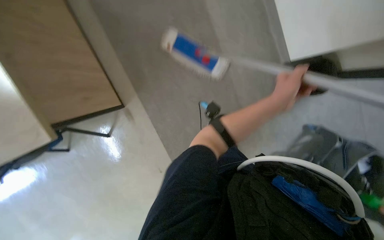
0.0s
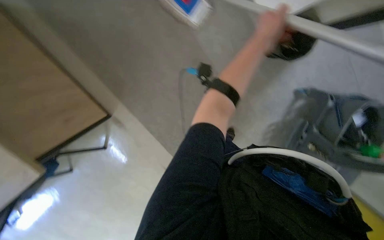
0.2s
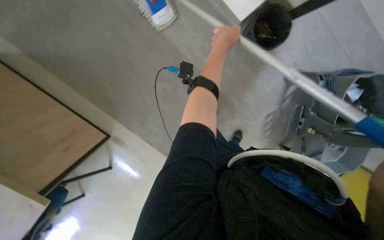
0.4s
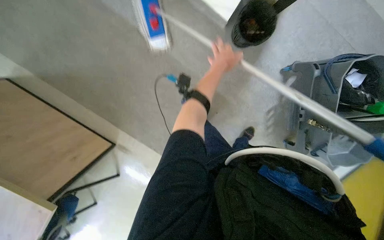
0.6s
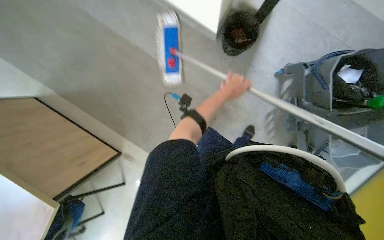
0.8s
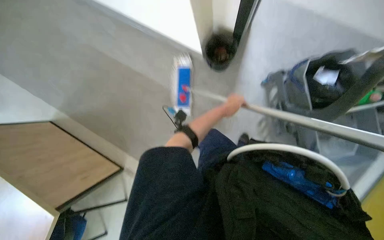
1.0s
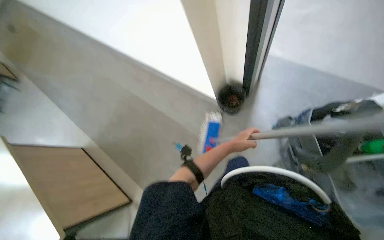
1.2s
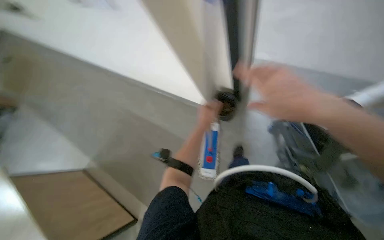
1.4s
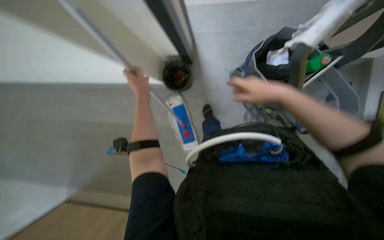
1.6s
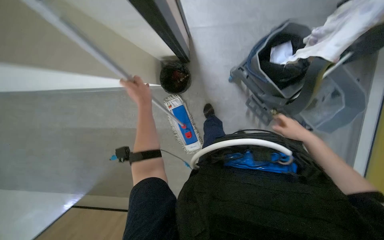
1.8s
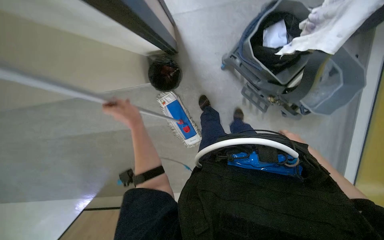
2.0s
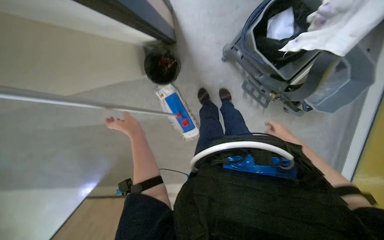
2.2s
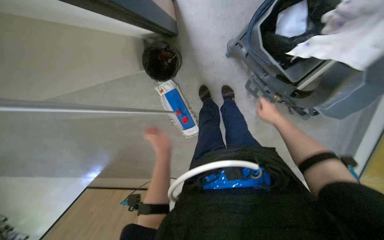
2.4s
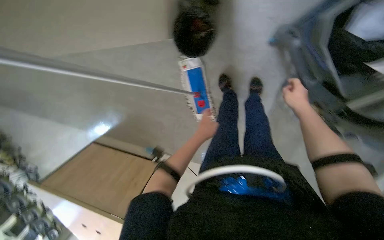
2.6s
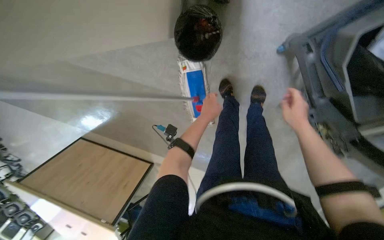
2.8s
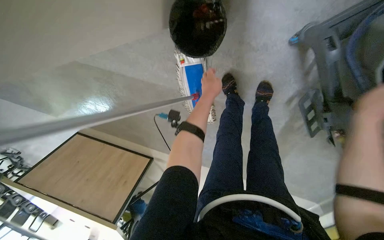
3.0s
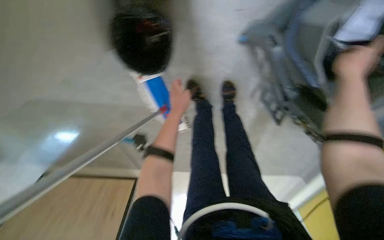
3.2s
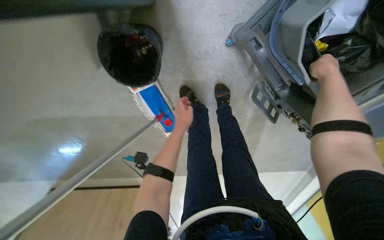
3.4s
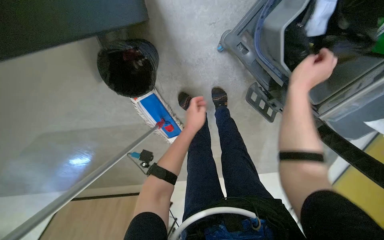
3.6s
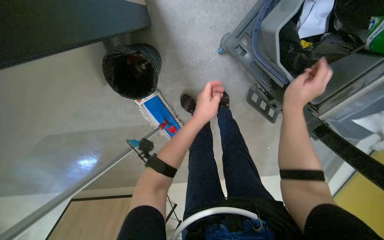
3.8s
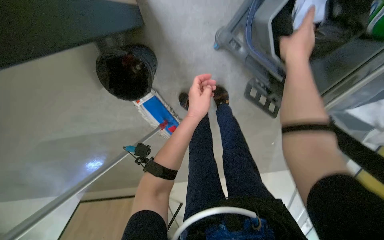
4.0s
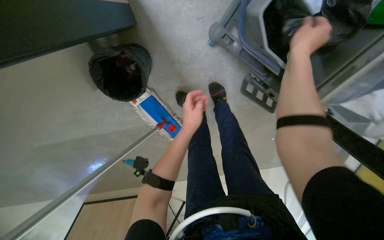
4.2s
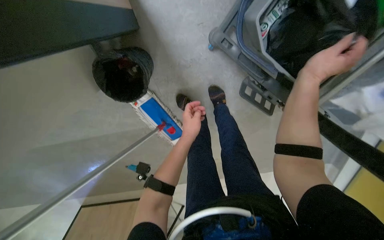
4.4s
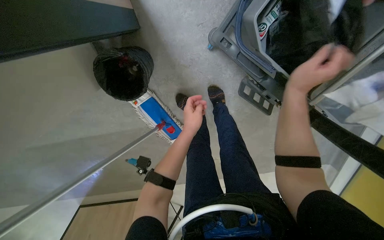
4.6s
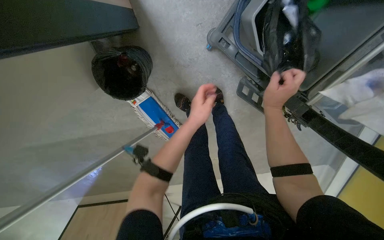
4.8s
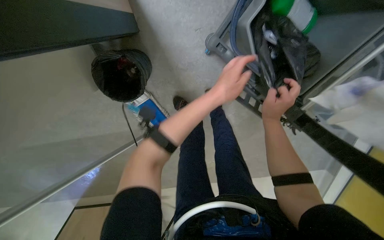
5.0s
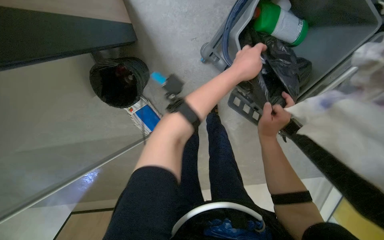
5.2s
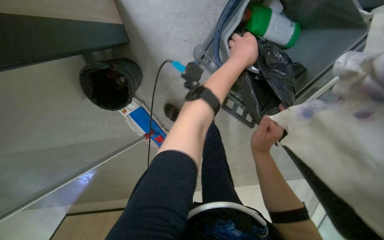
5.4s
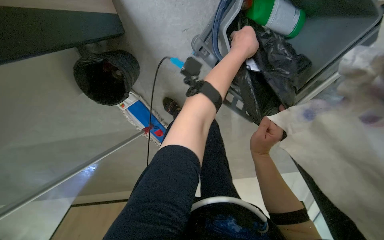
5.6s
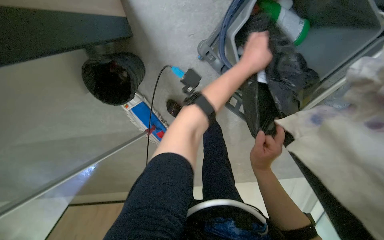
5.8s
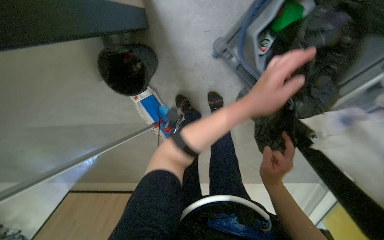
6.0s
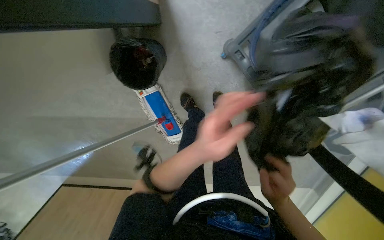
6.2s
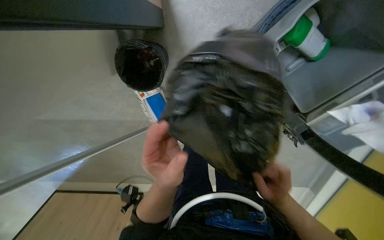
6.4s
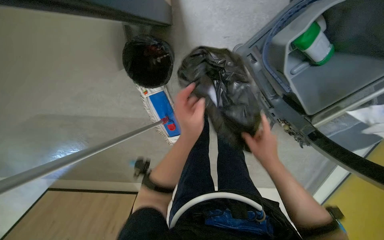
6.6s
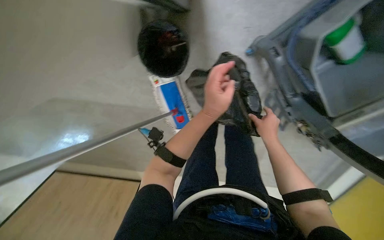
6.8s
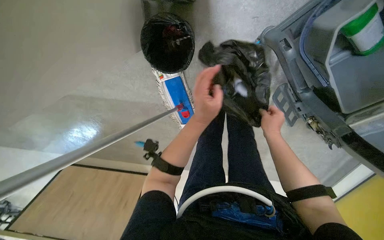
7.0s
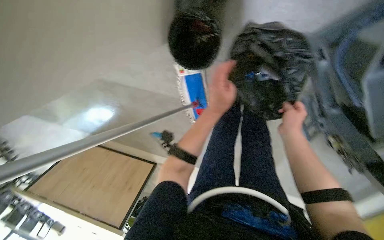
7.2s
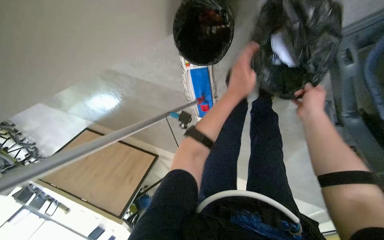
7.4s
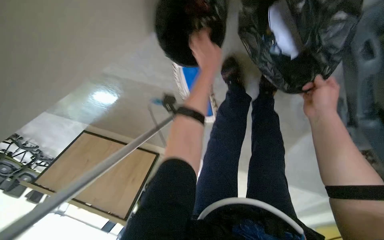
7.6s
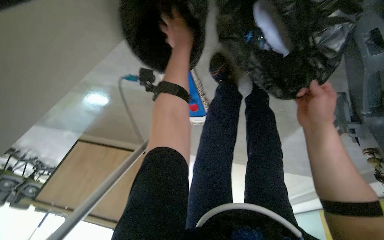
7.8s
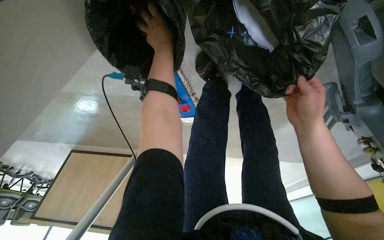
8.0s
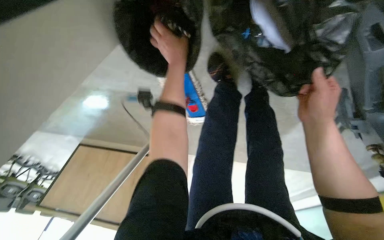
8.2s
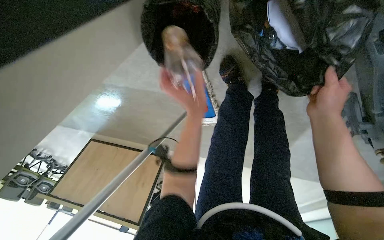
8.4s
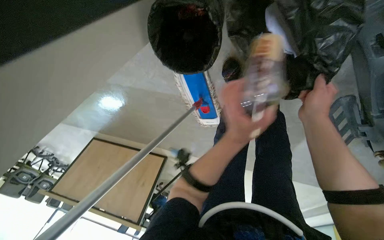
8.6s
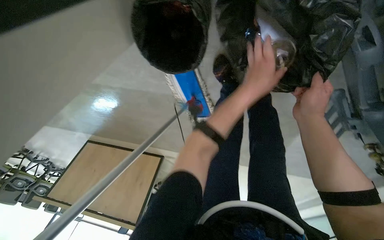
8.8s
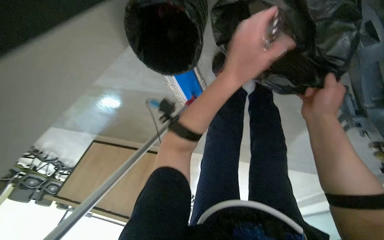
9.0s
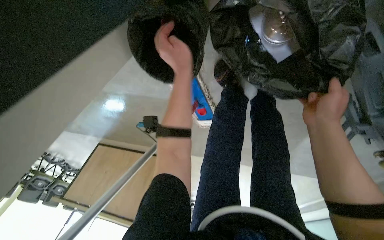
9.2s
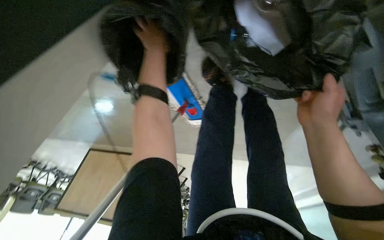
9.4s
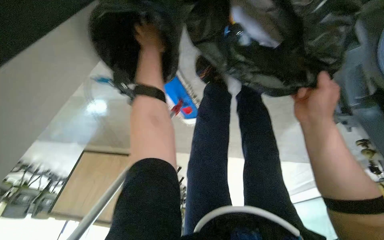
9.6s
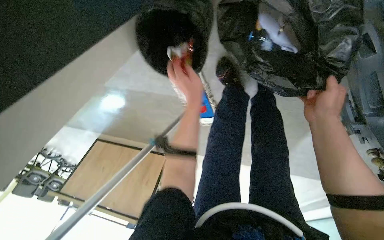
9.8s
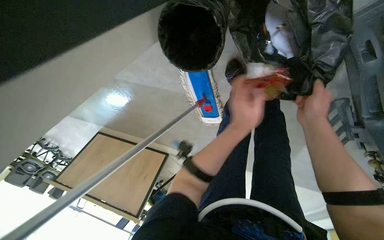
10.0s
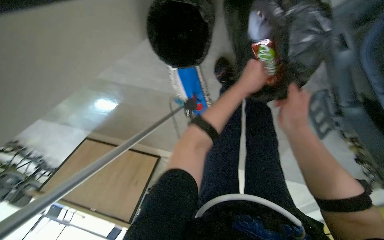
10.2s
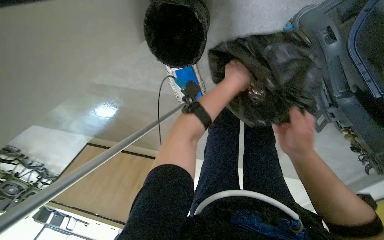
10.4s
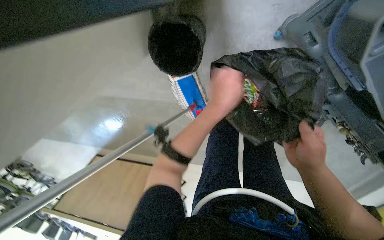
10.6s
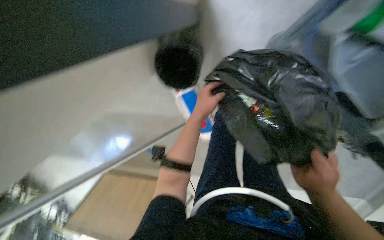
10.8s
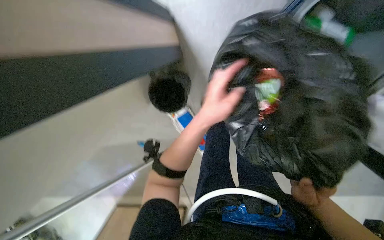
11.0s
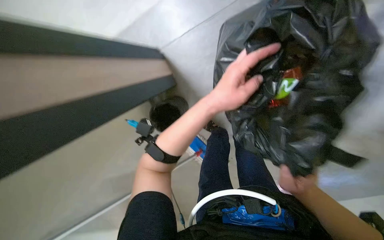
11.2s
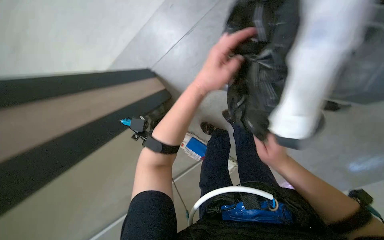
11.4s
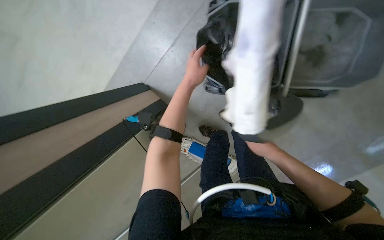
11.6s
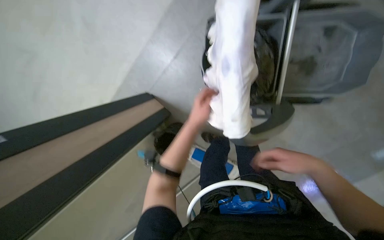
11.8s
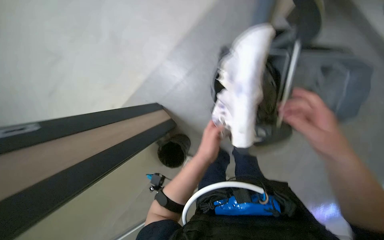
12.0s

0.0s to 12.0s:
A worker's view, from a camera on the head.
Job: mopping floor.
The whole recording: Mopping office floor. The worker mops the office floor around the tables and chairs.
0.0s to 1.6s: The wearer moves approximately 60 cm. The view tilts roughly 30 degrees upward. The scene turns approximately 35 degrees counterclockwise in the picture.
1.6s to 3.0s: The camera is carried approximately 40 cm. The view tips downward by roughly 25 degrees.
3.0s to 4.4s: The scene rotates counterclockwise by some 25 degrees. The right hand moves up and down the picture over some 15 cm, changing direction 3 times.
4.4s to 6.0s: The right hand heads down the picture, covering about 25 cm, while the left hand is displaced to the right, nearer to the camera and up the picture by approximately 30 cm.
6.0s to 7.6s: The left hand is displaced to the left and farther from the camera by some 40 cm. Meanwhile the right hand shifts approximately 25 cm up the picture.
7.6s to 9.0s: The left hand moves up and down the picture over about 30 cm, changing direction 2 times.
9.0s to 10.4s: The left hand goes to the left and returns, about 10 cm each way. The right hand goes roughly 15 cm down the picture.
10.4s to 12.0s: The left hand moves up and down the picture over some 25 cm, changing direction 2 times. The right hand shifts some 30 cm nearer to the camera, and goes down the picture and returns, approximately 15 cm each way.

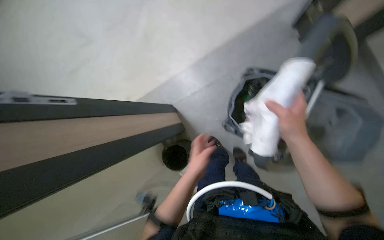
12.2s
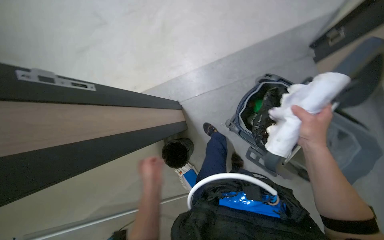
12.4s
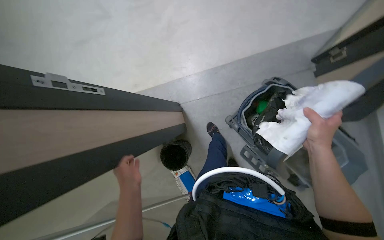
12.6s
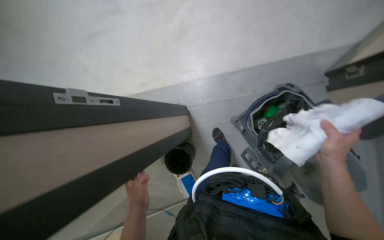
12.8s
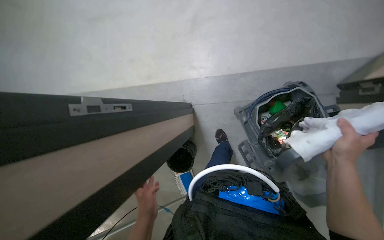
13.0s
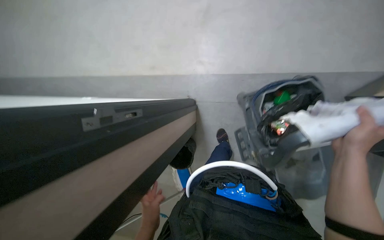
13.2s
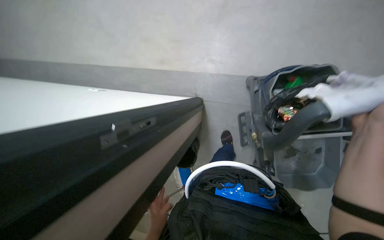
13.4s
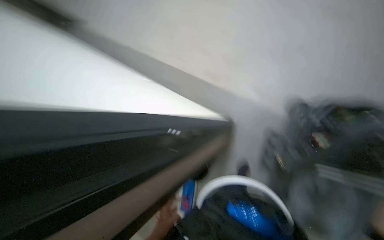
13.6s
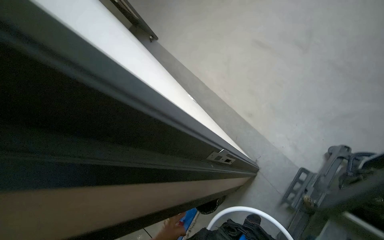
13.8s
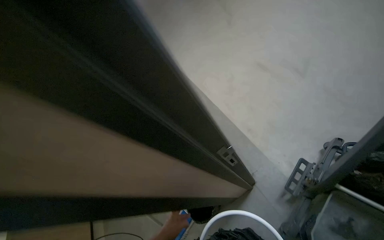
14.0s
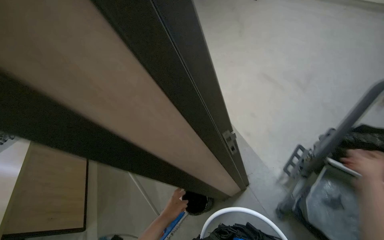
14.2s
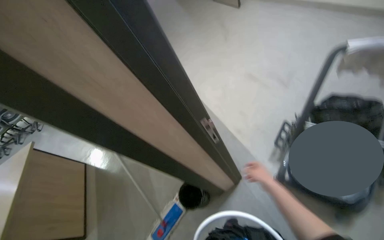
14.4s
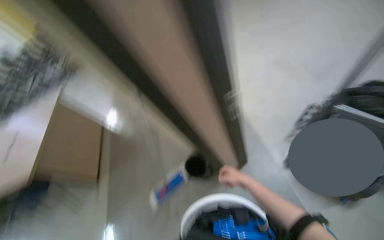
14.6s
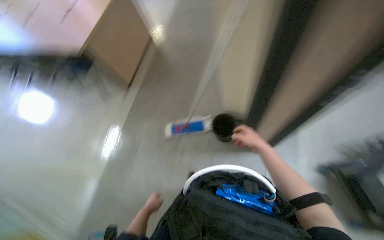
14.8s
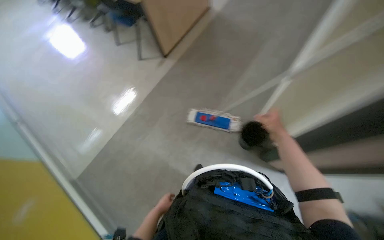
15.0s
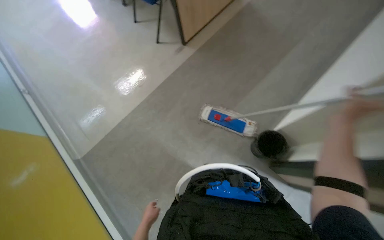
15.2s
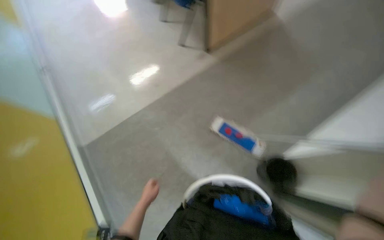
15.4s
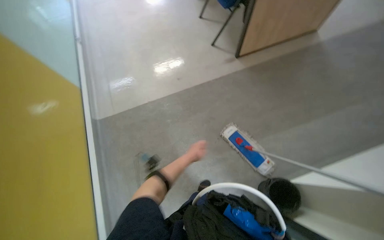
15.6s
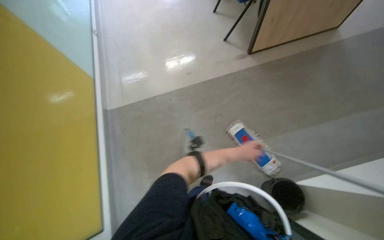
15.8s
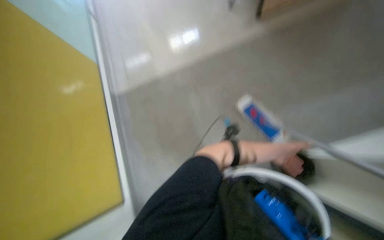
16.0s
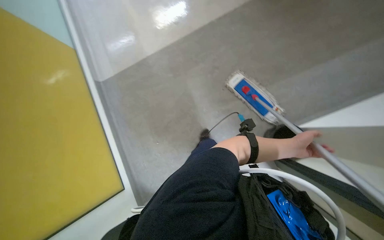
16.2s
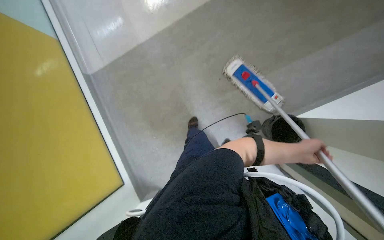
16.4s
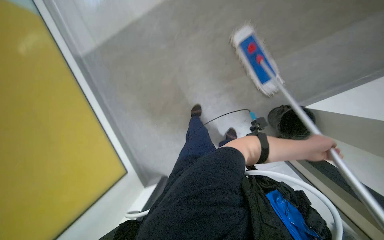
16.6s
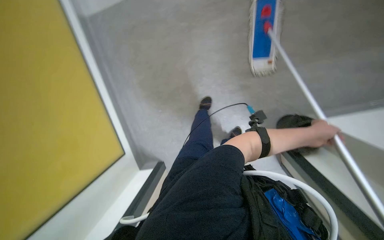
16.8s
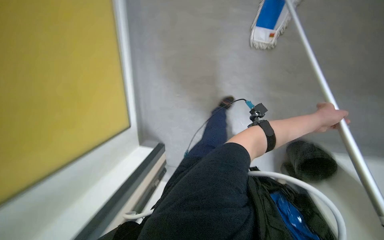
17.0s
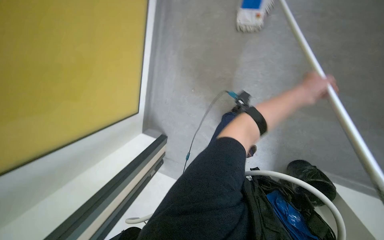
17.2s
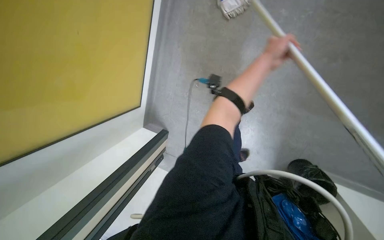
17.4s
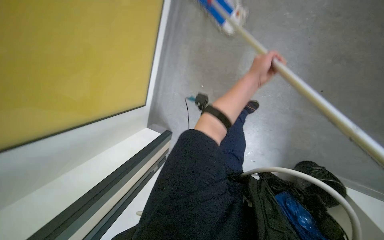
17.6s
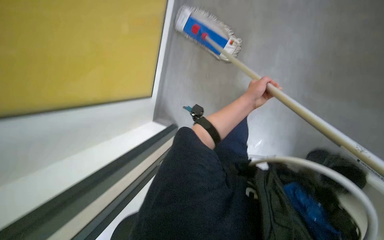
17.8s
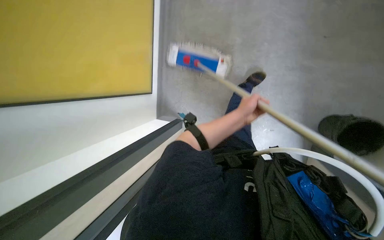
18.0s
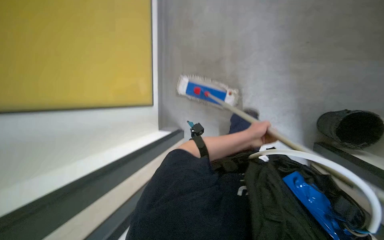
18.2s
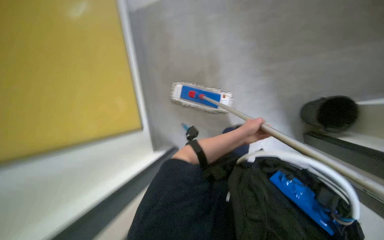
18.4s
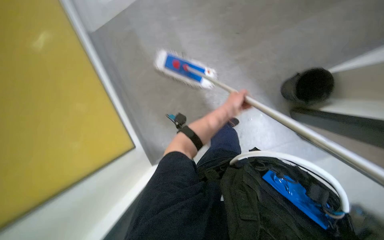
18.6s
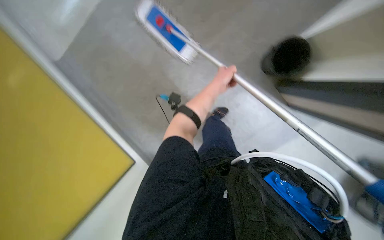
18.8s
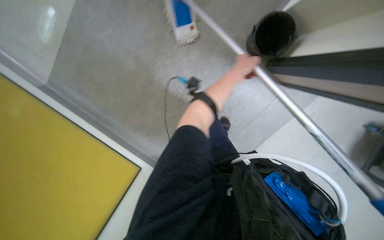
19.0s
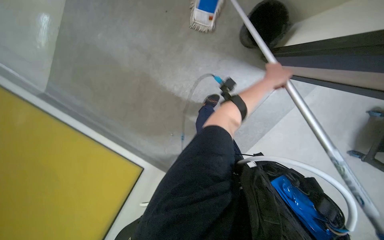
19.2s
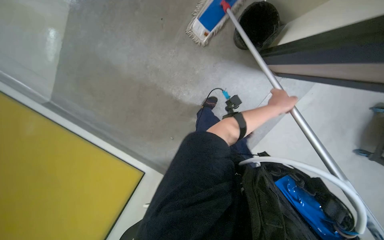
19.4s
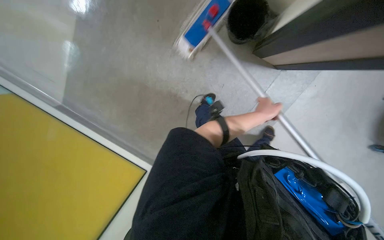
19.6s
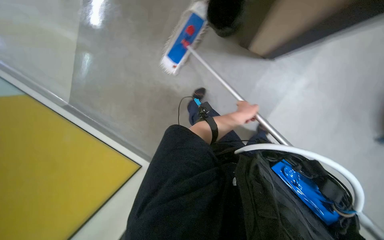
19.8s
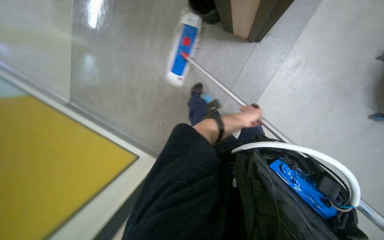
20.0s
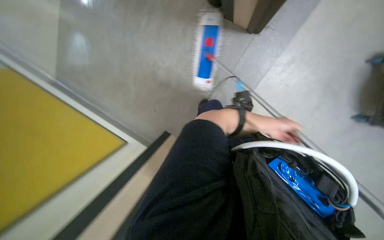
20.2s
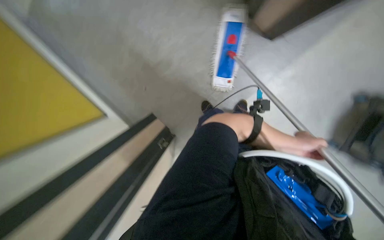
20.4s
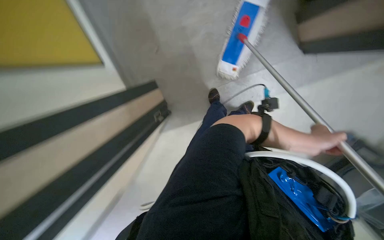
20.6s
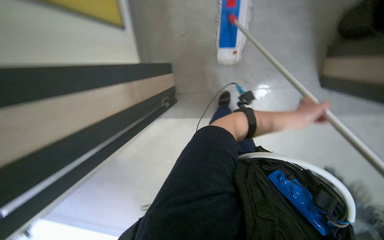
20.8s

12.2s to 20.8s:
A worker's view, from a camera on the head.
Job: mopping floor.
The whole recording: Mopping office floor. The worker mops the office floor around the tables and chairs.
12.2s to 13.6s: The wearer's head swings roughly 20 degrees to the left.
13.6s to 15.0s: The head travels about 60 cm. The wearer looks about 50 degrees further to the left.
15.0s to 16.6s: The wearer's head swings about 30 degrees to the left. The wearer looks roughly 30 degrees further downward.
16.6s to 18.0s: The camera pitches downward, by approximately 20 degrees.
18.0s to 19.4s: The left hand goes about 15 cm to the right, and moves approximately 15 cm up the picture and comes back.
19.4s to 20.8s: The left hand reaches some 5 cm to the left, then returns.
